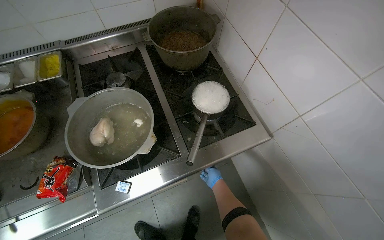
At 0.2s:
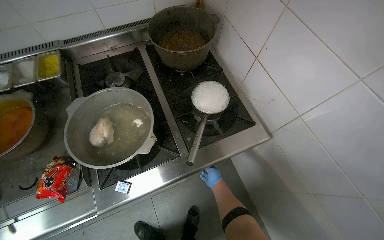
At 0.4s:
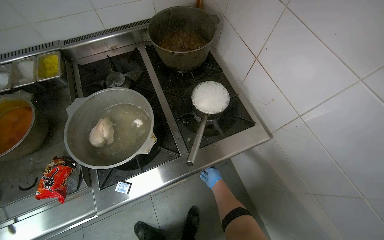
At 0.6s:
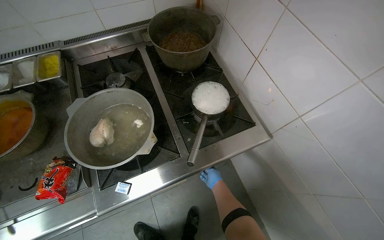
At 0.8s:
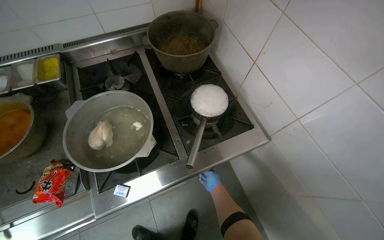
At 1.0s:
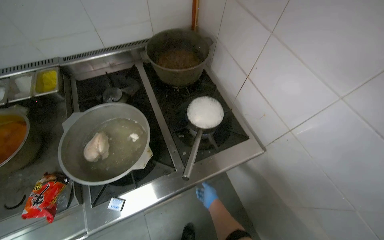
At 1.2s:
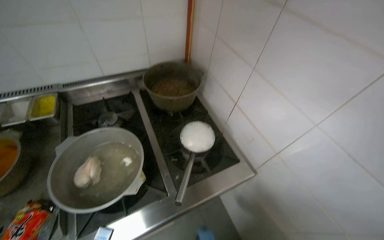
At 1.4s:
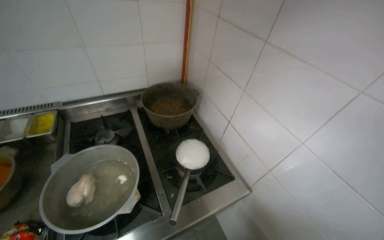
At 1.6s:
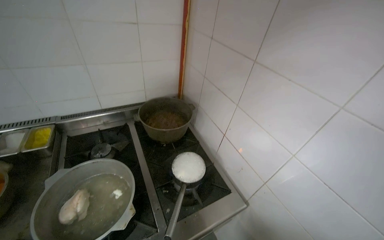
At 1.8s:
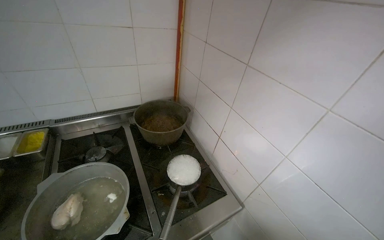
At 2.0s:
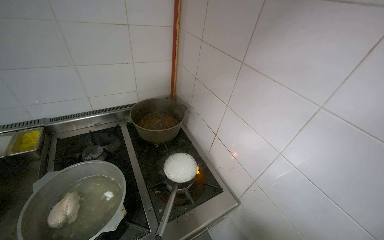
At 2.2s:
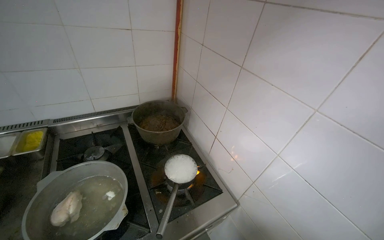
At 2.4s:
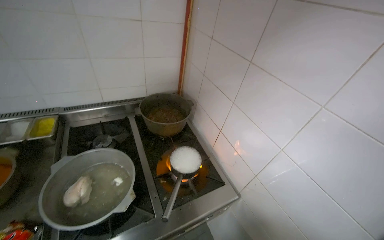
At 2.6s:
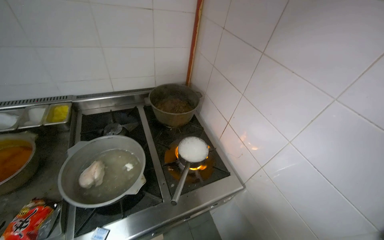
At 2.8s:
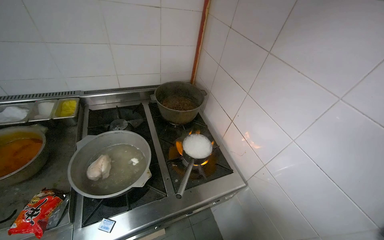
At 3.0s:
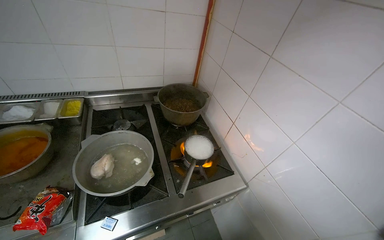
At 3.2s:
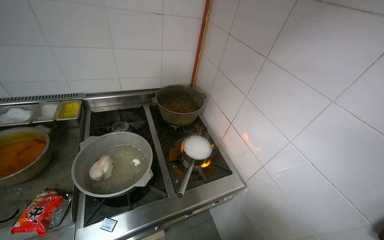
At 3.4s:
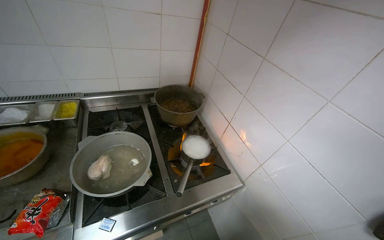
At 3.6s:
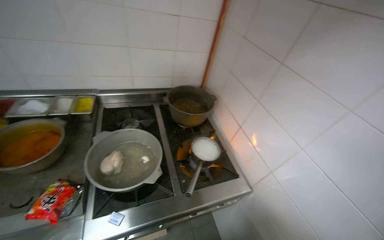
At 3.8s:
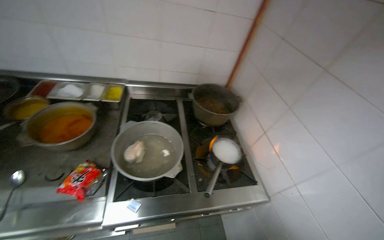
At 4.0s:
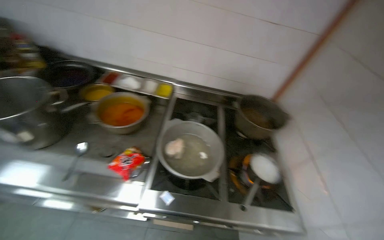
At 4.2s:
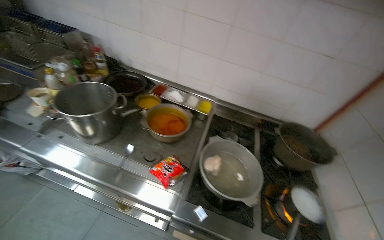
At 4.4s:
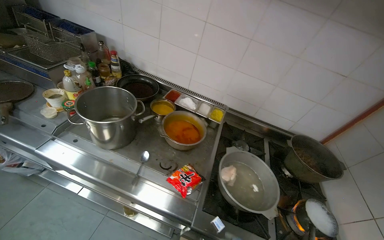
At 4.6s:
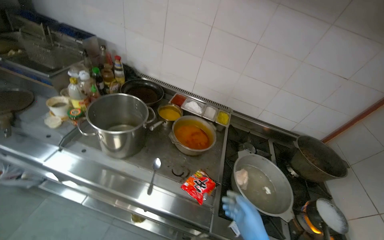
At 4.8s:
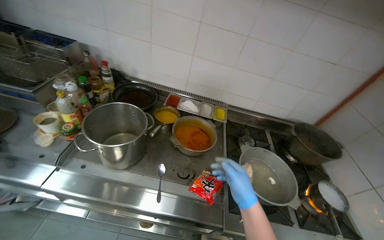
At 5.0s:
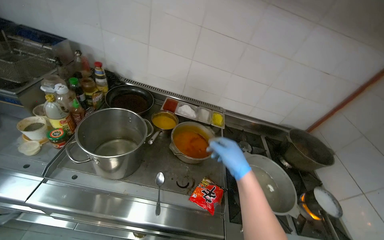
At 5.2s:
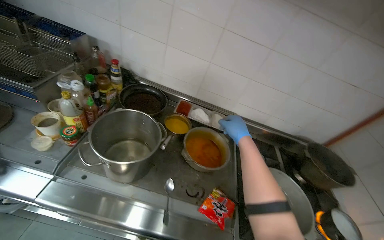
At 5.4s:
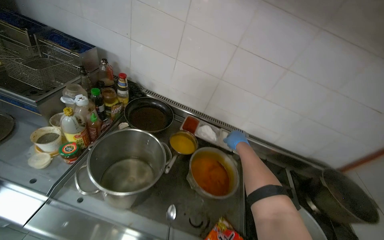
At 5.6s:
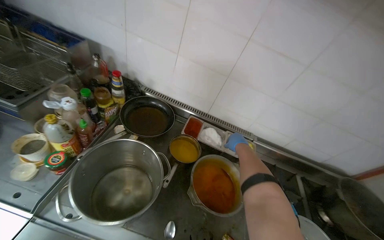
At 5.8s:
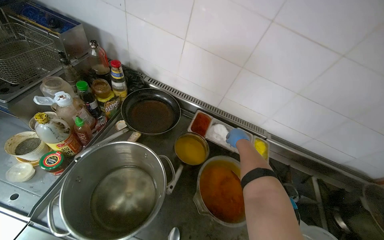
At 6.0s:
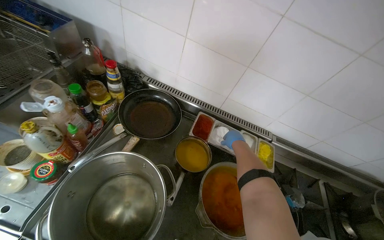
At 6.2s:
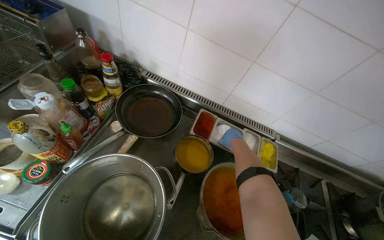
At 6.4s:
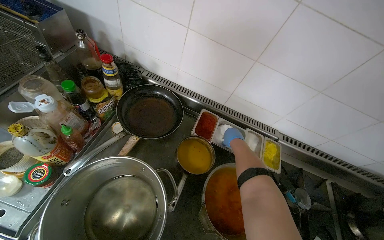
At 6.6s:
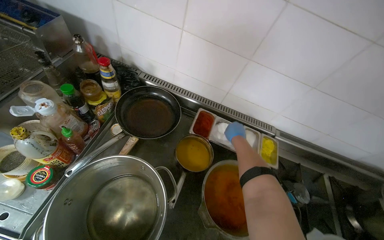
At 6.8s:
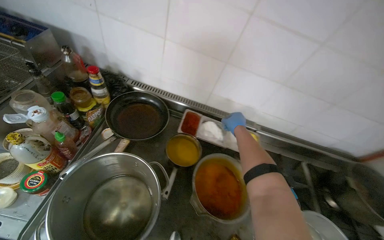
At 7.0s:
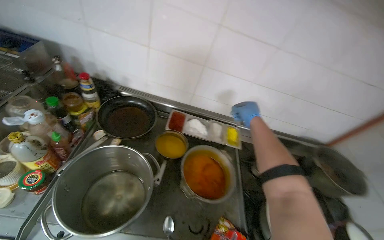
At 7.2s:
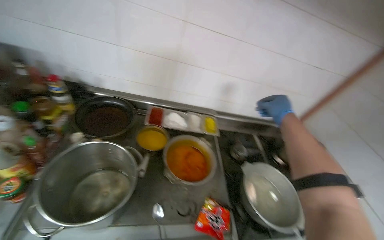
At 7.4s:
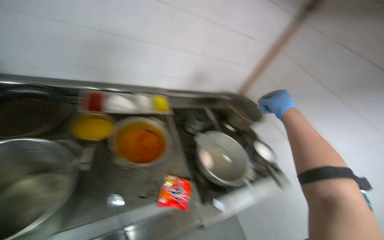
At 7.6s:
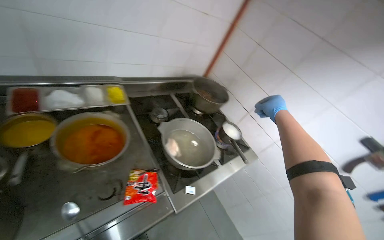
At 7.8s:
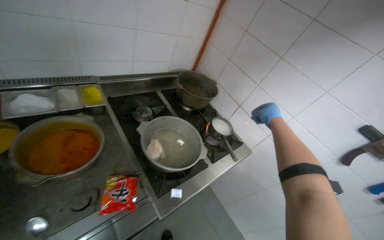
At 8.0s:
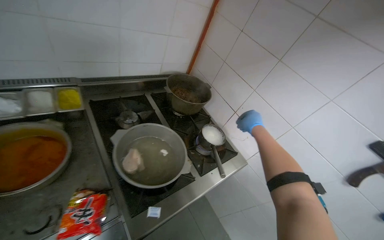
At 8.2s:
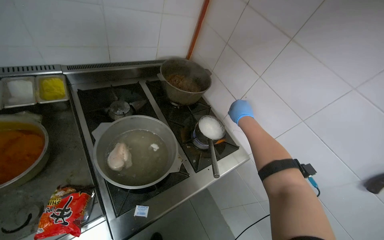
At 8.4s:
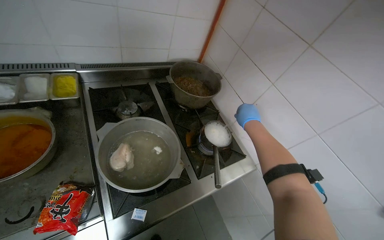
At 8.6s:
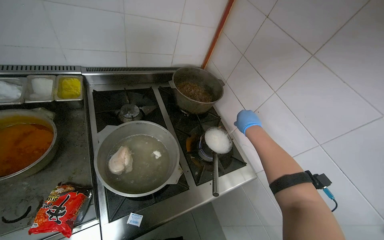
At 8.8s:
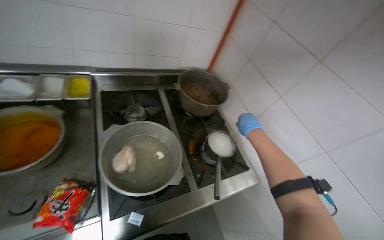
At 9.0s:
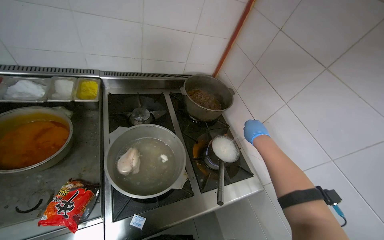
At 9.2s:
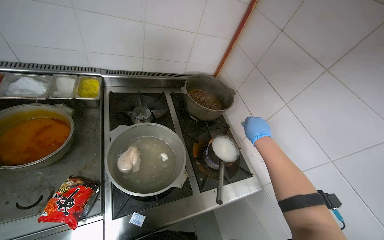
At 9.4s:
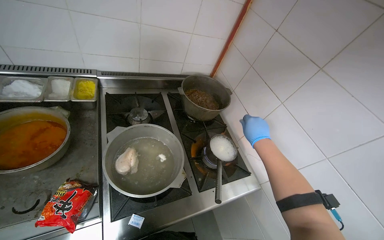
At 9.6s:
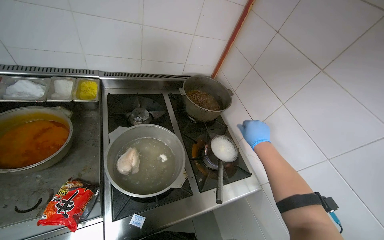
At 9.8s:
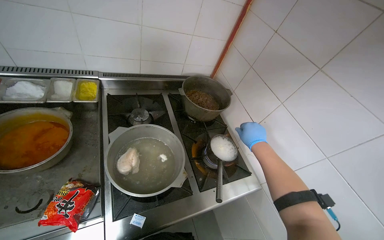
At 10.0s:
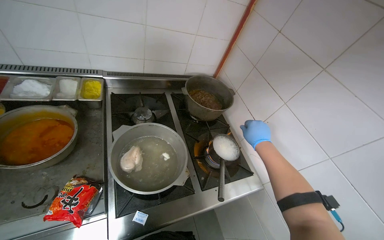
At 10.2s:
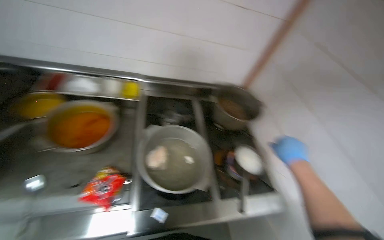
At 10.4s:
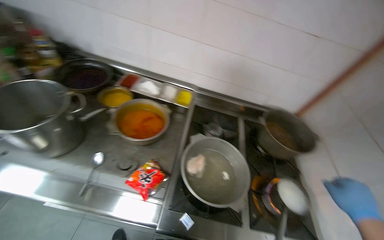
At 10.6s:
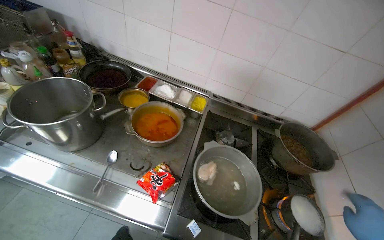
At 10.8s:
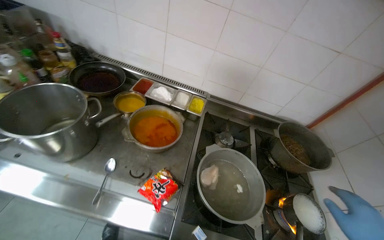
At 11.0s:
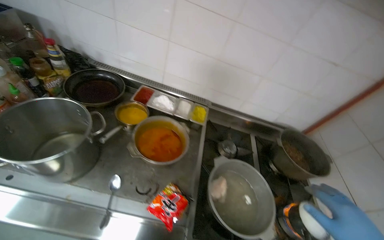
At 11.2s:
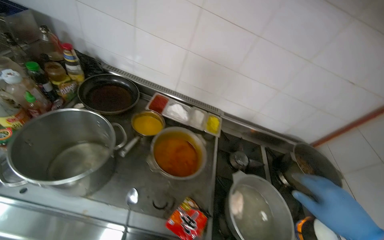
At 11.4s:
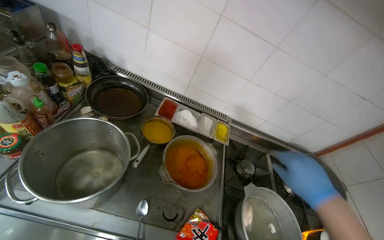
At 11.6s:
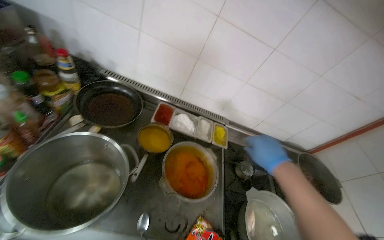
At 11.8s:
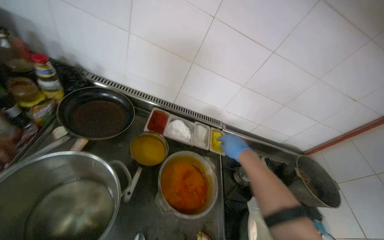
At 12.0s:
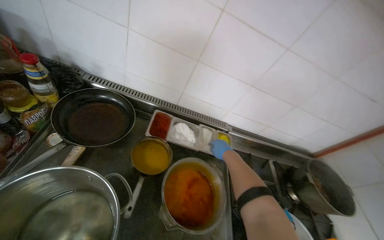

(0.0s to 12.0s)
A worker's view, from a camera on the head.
Job: preparing food.
The whole recording: Adding components to boiling meal. The worker adds components to the boiling meal.
0.0s - 1.6s: The camera pitches upward, by roughly 25 degrees.
3.0s - 4.4s: The camera is carried about 40 cm. The wearer looks some 40 degrees further to the left.
4.4s - 6.0s: The head travels about 60 cm.
6.0s - 7.6s: The wearer's head swings approximately 50 degrees to the right.
7.6s - 9.0s: The camera travels some 40 cm.
9.0s - 10.4s: The wearer's head swings approximately 30 degrees to the left.
10.4s - 12.0s: The wearer moves roughly 60 cm.

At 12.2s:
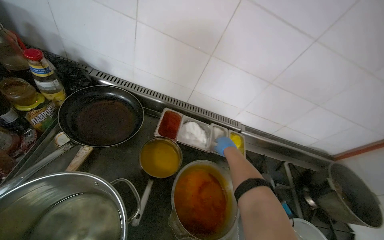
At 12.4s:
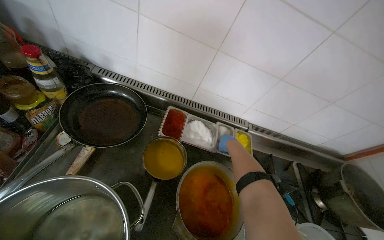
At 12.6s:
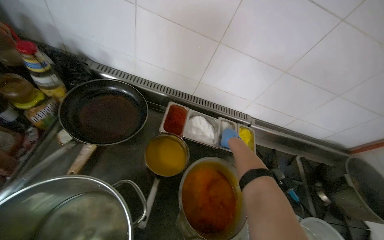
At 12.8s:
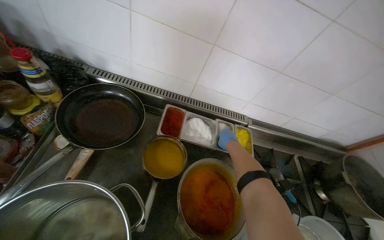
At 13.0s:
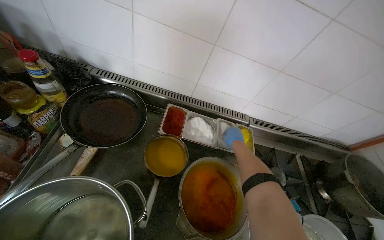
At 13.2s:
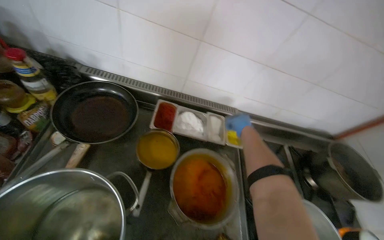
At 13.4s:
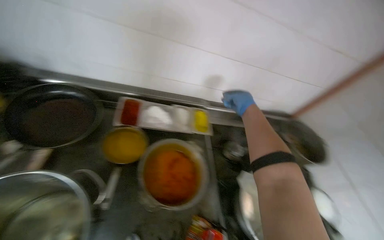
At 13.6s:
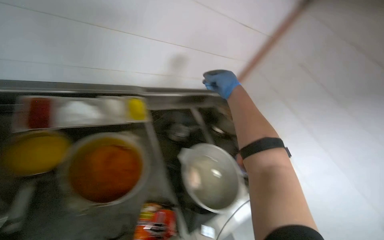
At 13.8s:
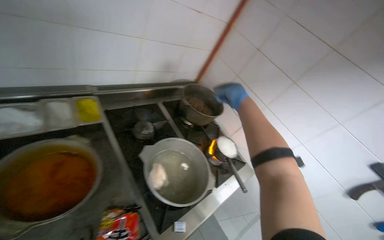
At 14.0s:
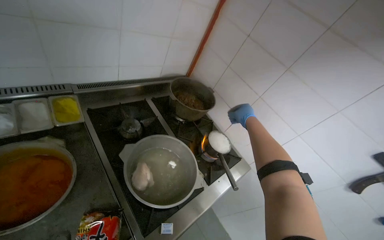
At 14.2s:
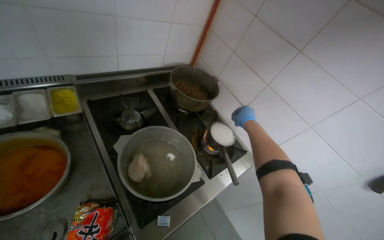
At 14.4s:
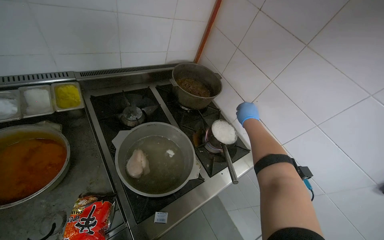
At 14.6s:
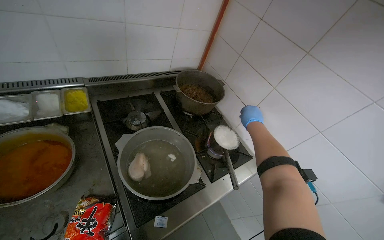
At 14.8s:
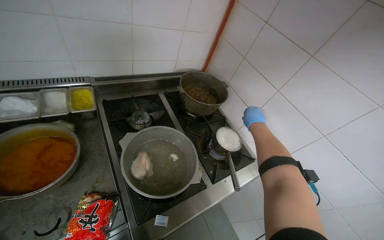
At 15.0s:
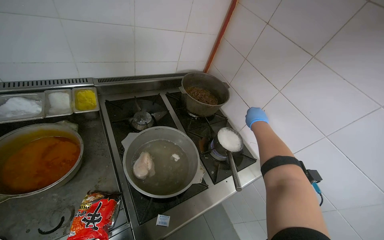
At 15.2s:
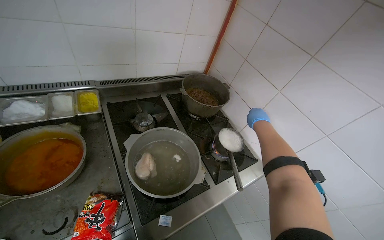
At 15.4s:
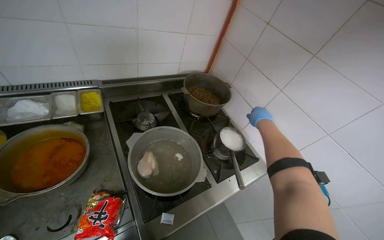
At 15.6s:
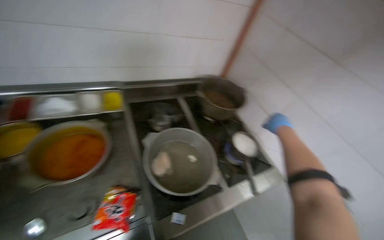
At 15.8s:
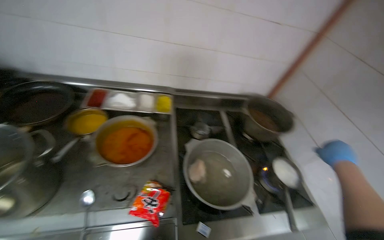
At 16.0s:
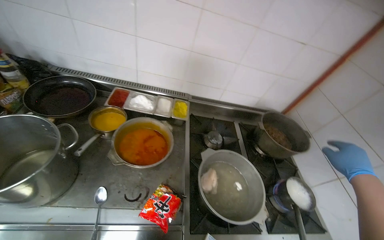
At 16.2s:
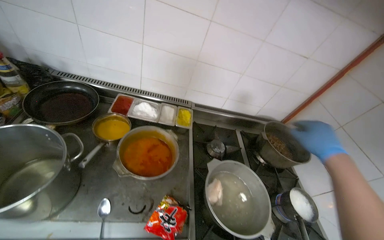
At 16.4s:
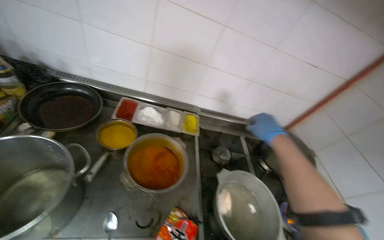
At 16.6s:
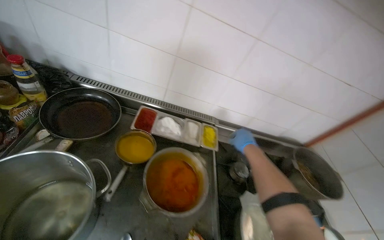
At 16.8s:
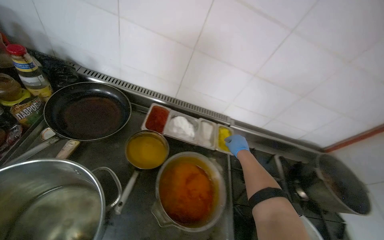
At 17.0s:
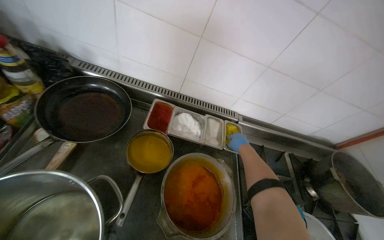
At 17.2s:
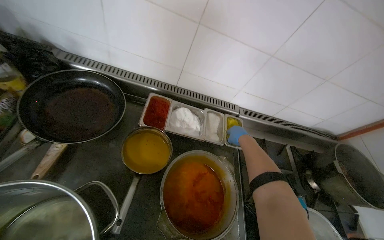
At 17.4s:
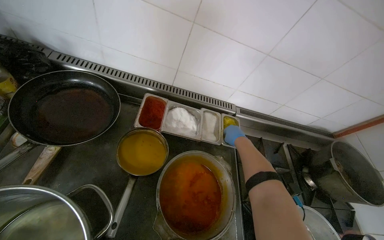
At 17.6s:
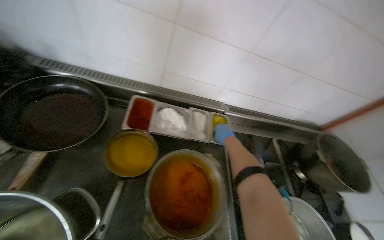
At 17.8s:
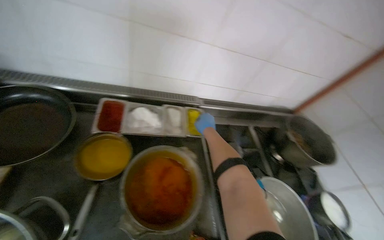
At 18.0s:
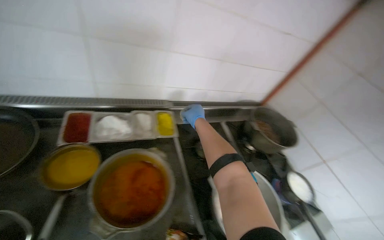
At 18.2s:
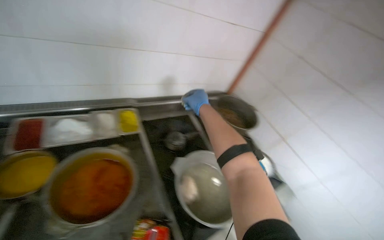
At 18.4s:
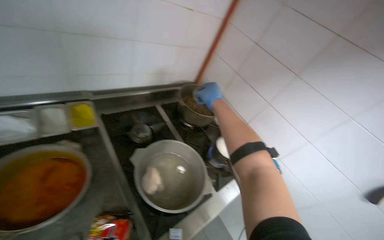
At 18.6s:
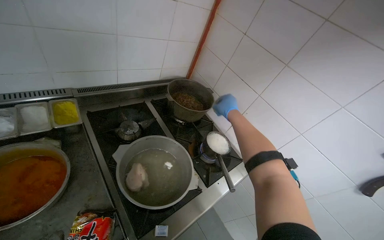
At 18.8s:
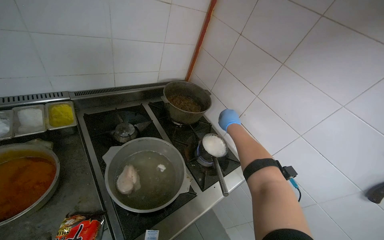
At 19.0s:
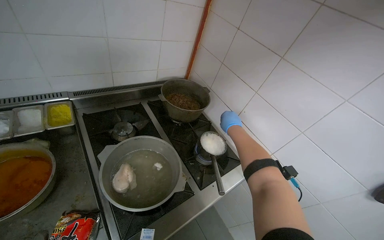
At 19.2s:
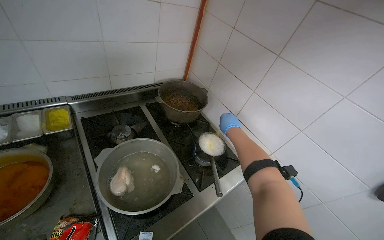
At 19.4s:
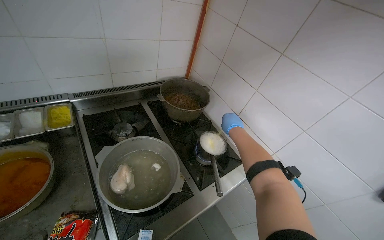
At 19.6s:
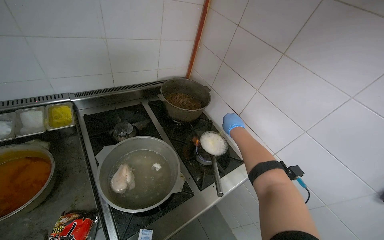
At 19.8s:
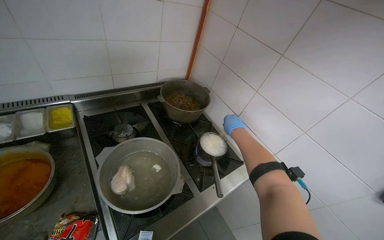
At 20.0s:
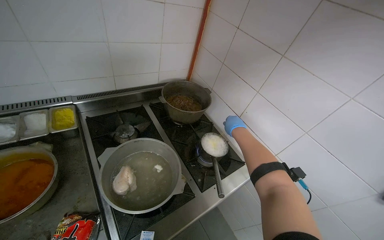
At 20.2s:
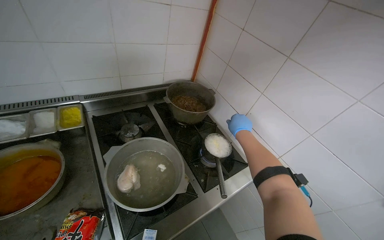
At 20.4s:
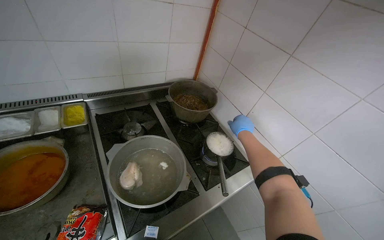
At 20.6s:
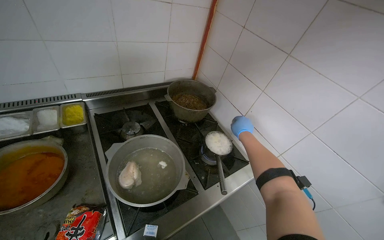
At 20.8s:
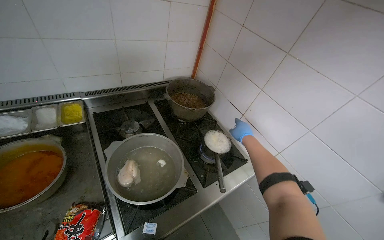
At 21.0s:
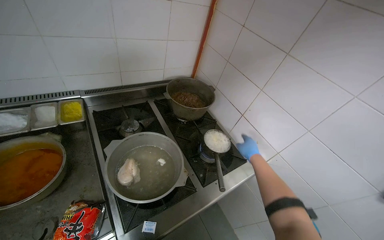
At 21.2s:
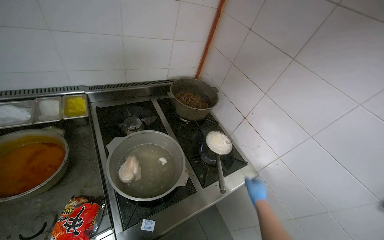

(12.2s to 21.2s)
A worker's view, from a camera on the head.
Job: preparing food.
The whole recording: Adding components to boiling meal. The worker adds components to the boiling meal.
12.2s - 13.8s: The wearer looks about 40 degrees further to the right.
13.8s - 15.2s: The right hand moves to the right, farther from the camera and down the picture, about 30 cm.
15.2s - 16.6s: The camera is carried some 40 cm. The wearer's head swings about 30 degrees to the left.
16.6s - 18.2s: The head turns to the right by roughly 30 degrees.
18.2s - 19.8s: The right hand heads to the right, covering approximately 50 cm.
19.8s - 21.2s: The right hand goes about 25 cm down the picture.
